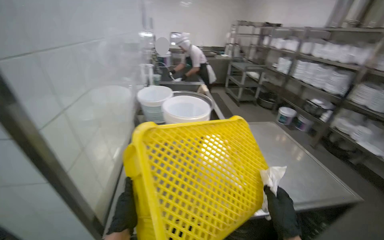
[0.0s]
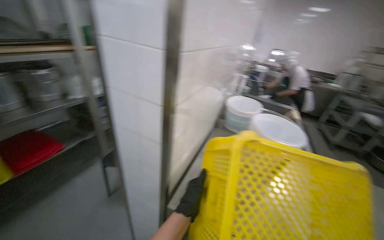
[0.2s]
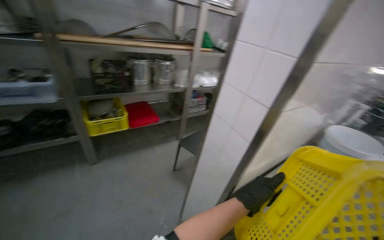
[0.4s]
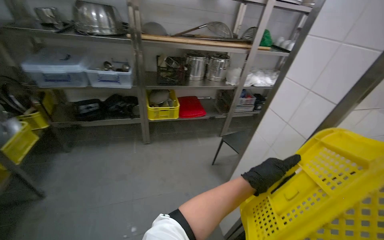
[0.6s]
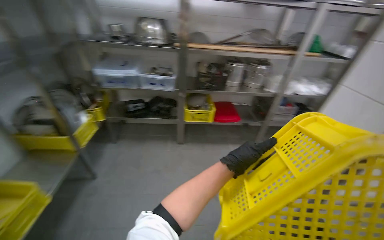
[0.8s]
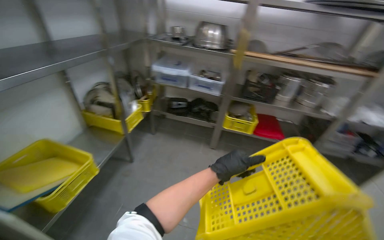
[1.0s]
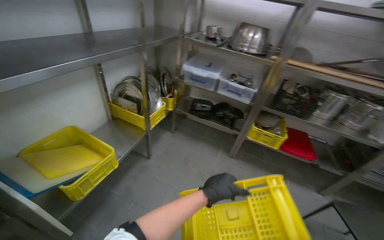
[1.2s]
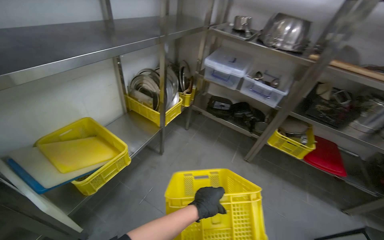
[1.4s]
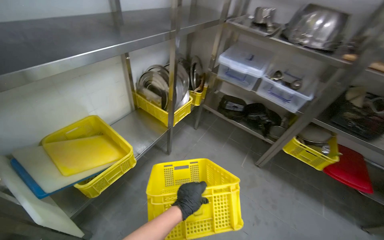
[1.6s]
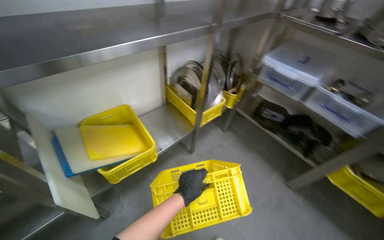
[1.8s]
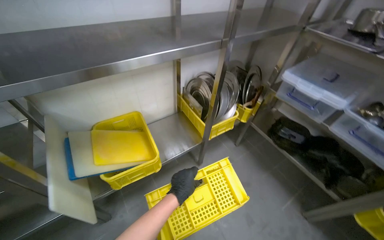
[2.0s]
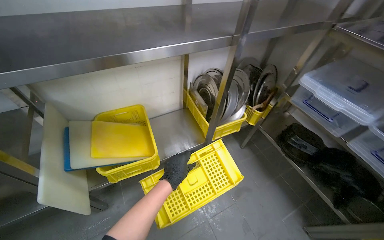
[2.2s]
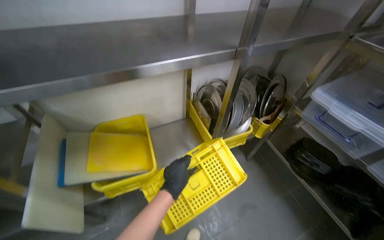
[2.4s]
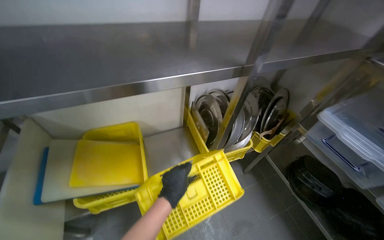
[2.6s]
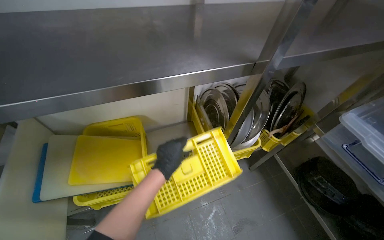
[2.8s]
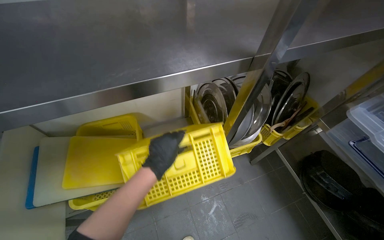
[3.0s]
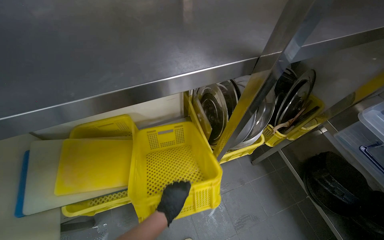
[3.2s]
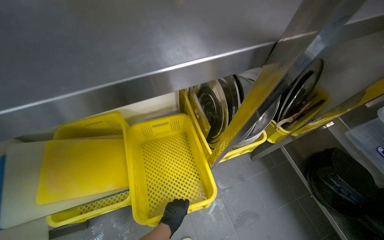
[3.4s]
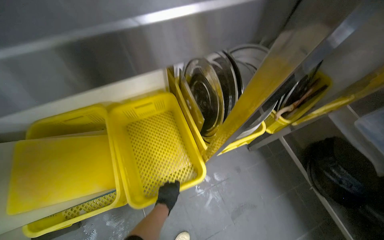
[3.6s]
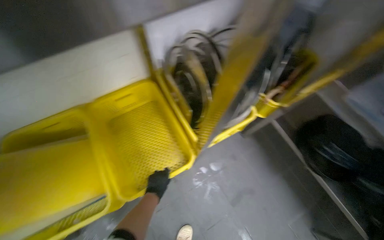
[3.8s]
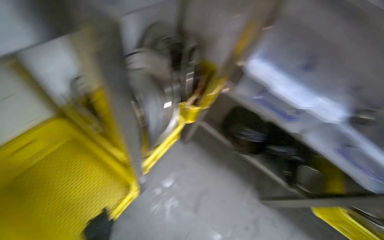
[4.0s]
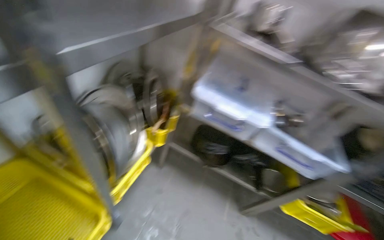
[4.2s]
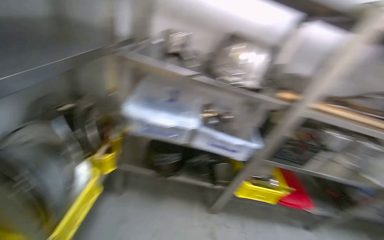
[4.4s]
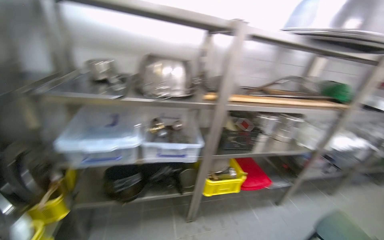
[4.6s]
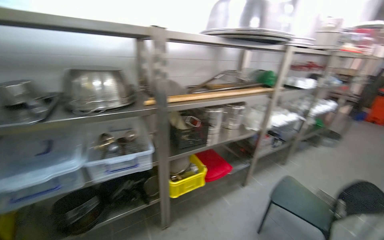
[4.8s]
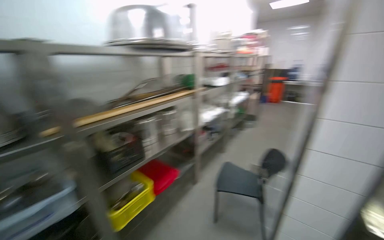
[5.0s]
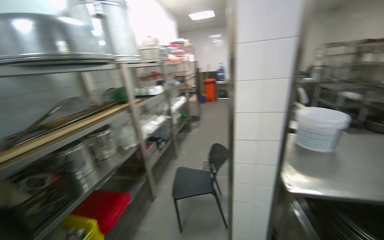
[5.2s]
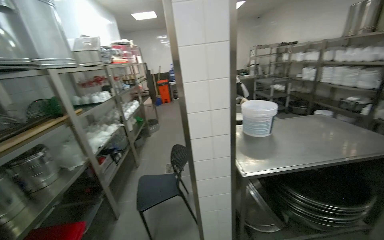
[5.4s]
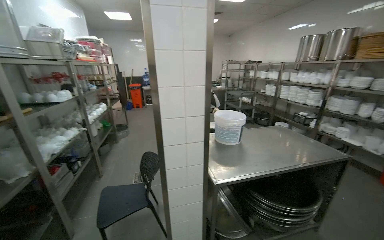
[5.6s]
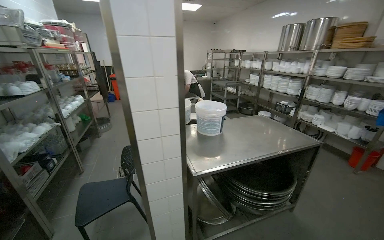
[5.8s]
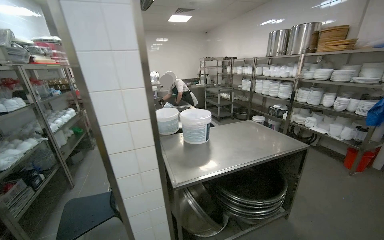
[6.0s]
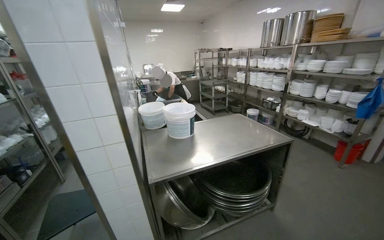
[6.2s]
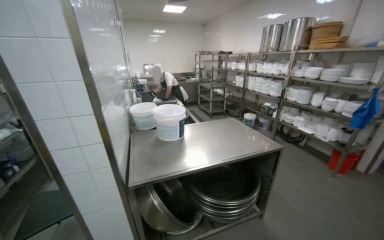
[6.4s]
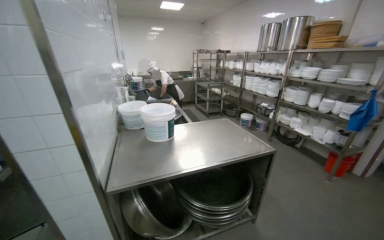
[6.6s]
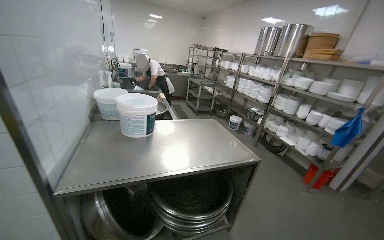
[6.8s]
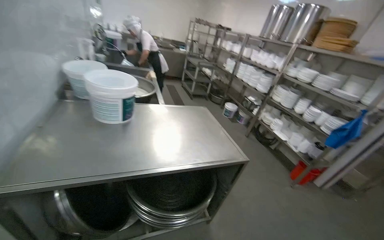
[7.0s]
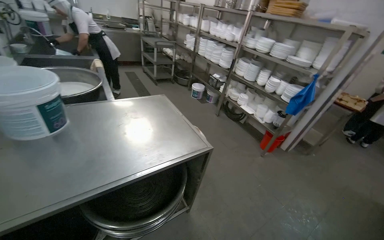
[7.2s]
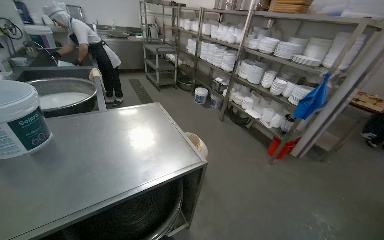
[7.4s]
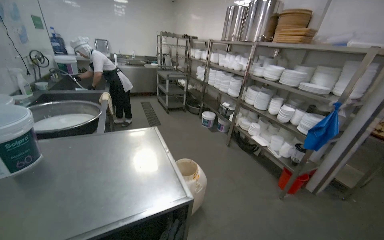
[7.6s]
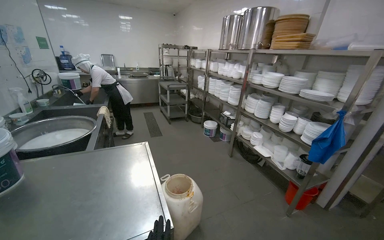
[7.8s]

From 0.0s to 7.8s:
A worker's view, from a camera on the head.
Job: wiping surfaces.
The whole recording: Wiping yellow crate. The worker wipes a yellow plastic crate with a white cloth.
From 0.0s to 1.6s: The camera is carried some 70 cm. The wearer's head swings roughly 130 degrees to the left.
From 1.6s to 3.2s: The wearer moves some 60 cm. The wearer's head swings roughly 35 degrees to the left.
From 3.2s to 4.6s: The camera travels some 40 cm. The wearer's head swings roughly 75 degrees to the right. The view tilts about 10 degrees upward.
From 4.6s to 6.2s: The camera travels some 60 cm. The wearer's head swings some 95 degrees to the right.
From 6.2s to 7.8s: The camera travels about 1 m.

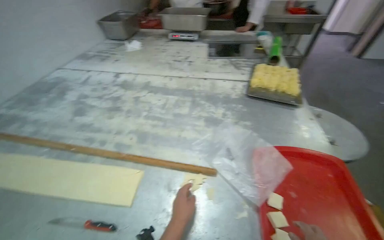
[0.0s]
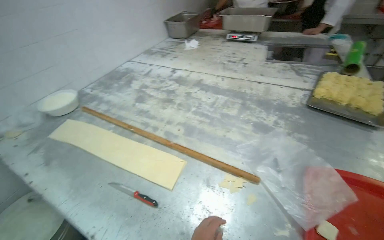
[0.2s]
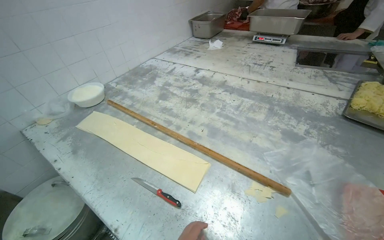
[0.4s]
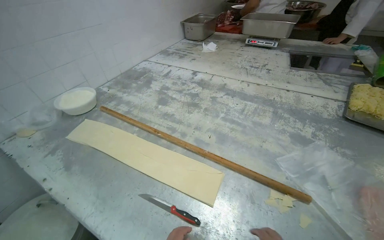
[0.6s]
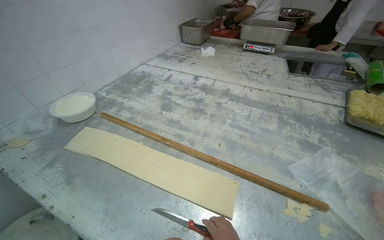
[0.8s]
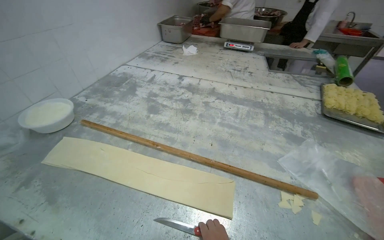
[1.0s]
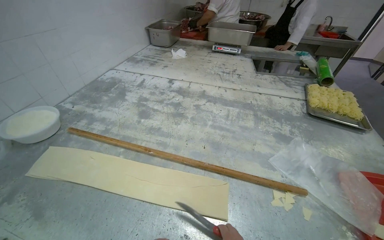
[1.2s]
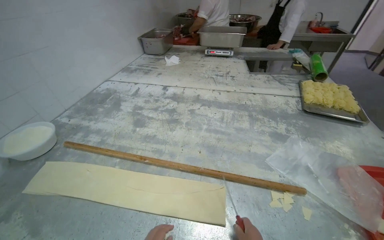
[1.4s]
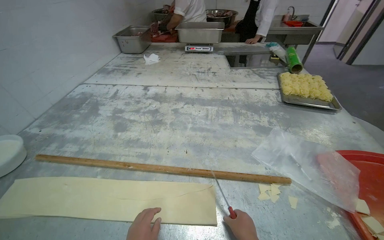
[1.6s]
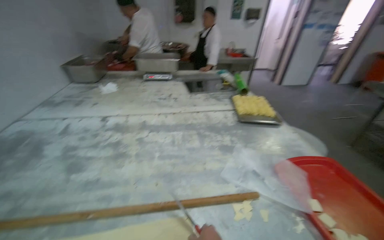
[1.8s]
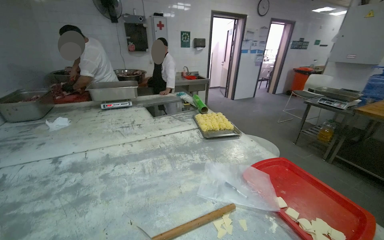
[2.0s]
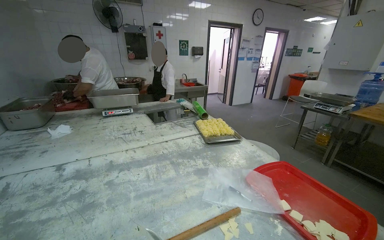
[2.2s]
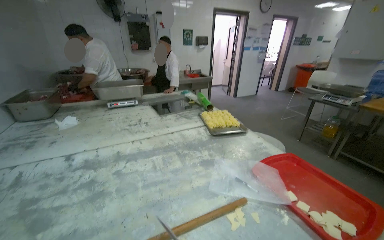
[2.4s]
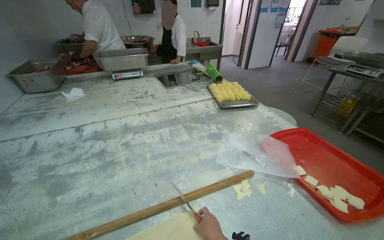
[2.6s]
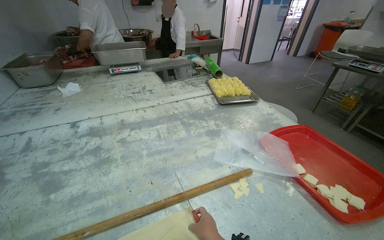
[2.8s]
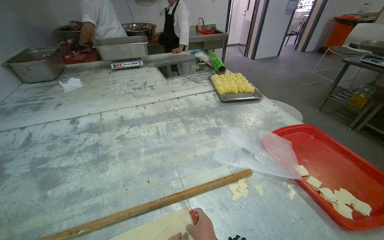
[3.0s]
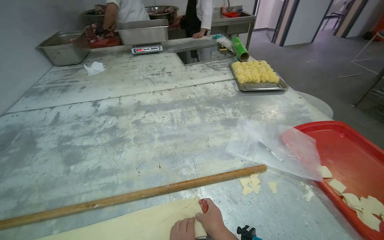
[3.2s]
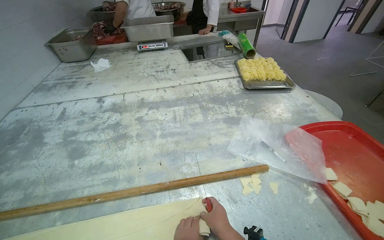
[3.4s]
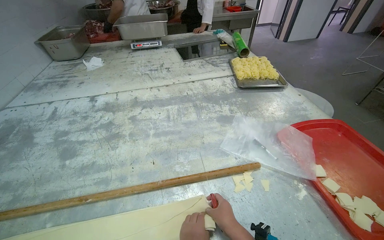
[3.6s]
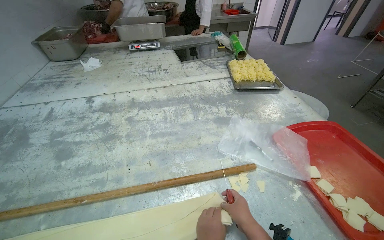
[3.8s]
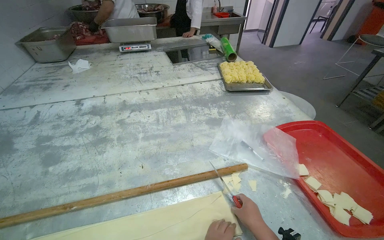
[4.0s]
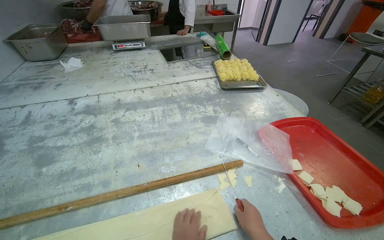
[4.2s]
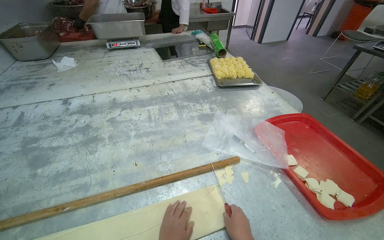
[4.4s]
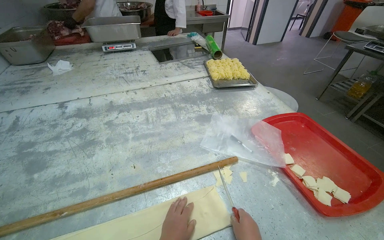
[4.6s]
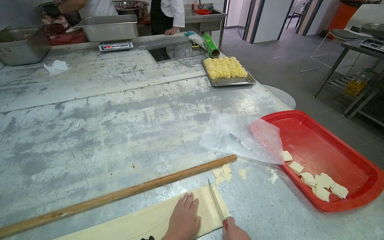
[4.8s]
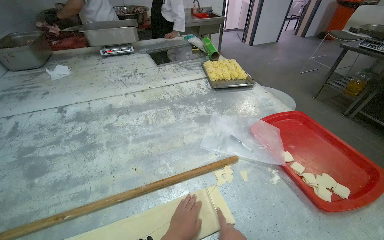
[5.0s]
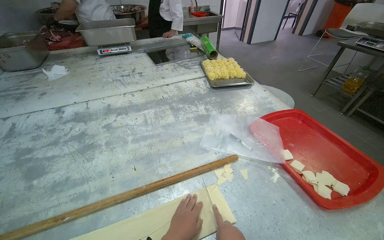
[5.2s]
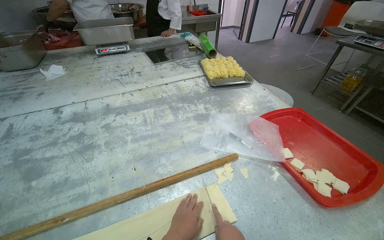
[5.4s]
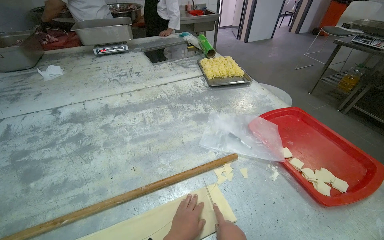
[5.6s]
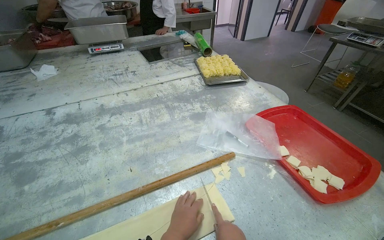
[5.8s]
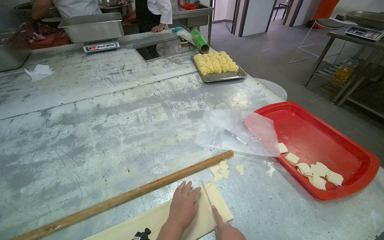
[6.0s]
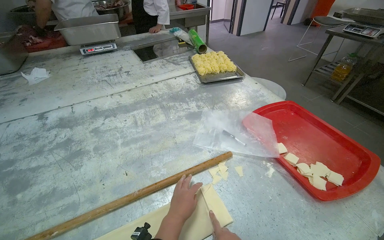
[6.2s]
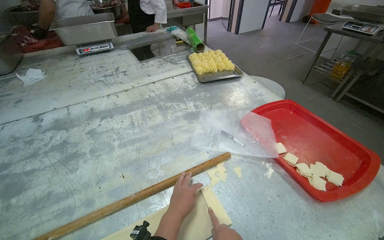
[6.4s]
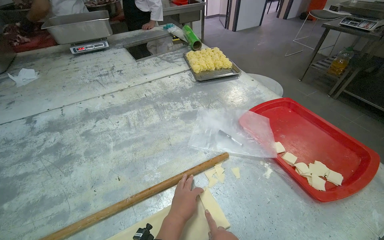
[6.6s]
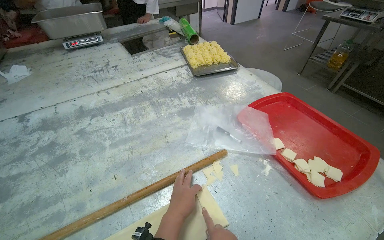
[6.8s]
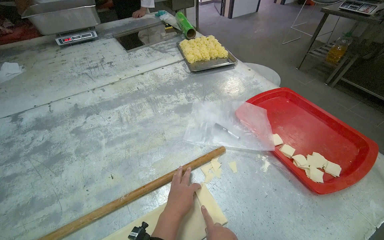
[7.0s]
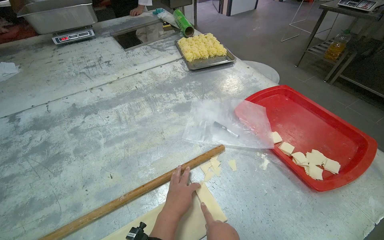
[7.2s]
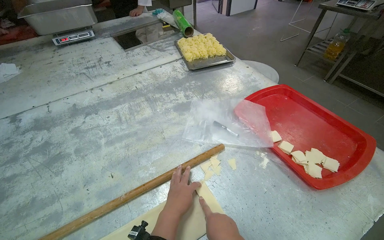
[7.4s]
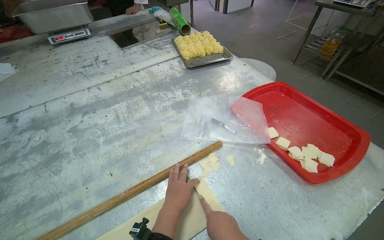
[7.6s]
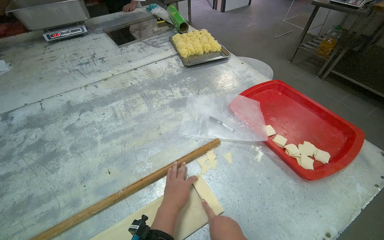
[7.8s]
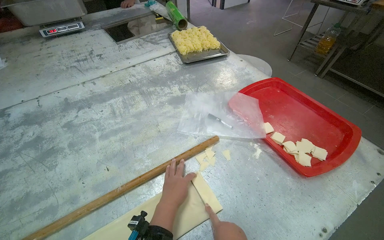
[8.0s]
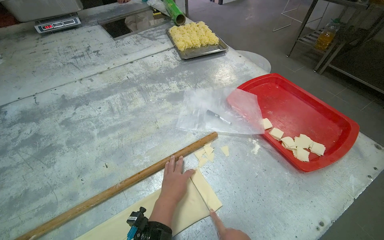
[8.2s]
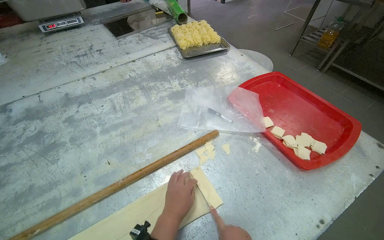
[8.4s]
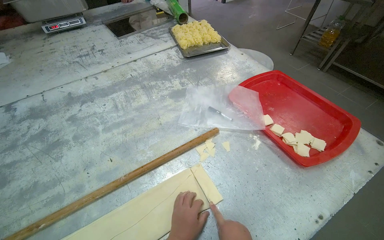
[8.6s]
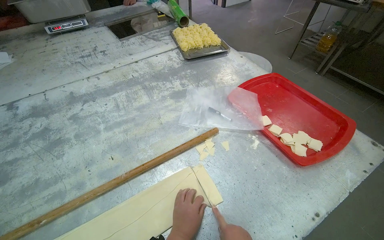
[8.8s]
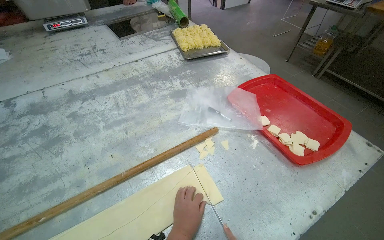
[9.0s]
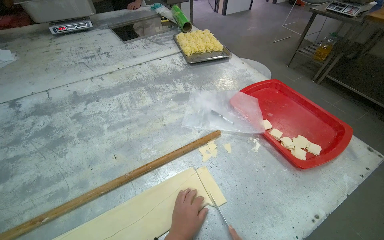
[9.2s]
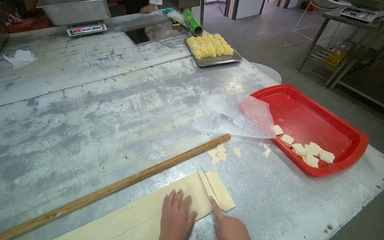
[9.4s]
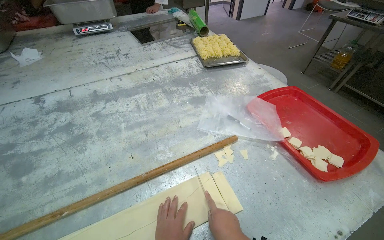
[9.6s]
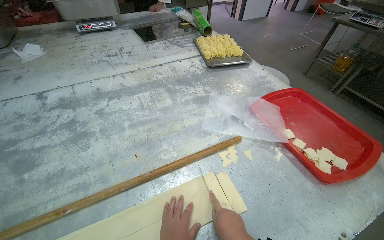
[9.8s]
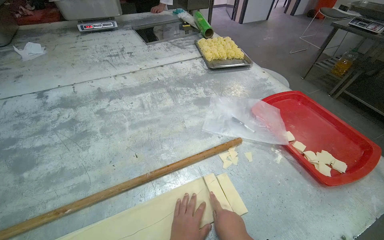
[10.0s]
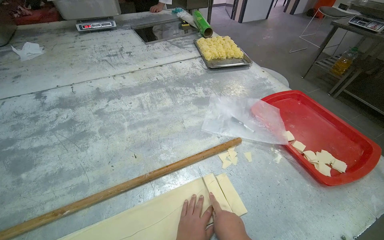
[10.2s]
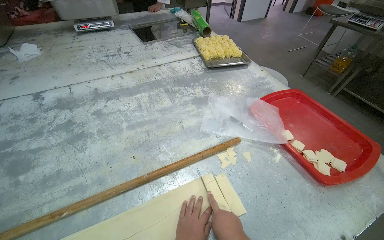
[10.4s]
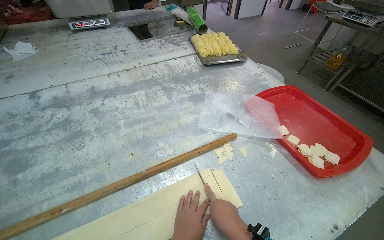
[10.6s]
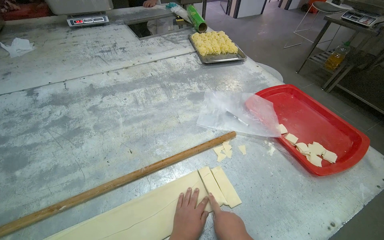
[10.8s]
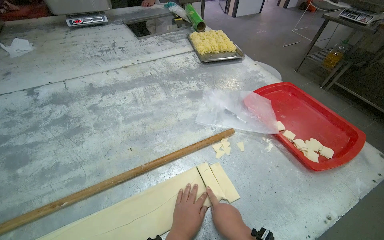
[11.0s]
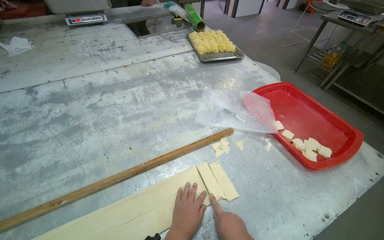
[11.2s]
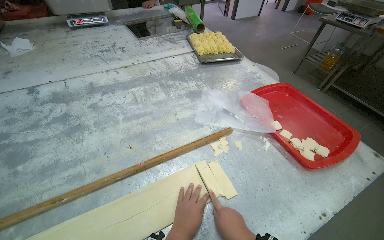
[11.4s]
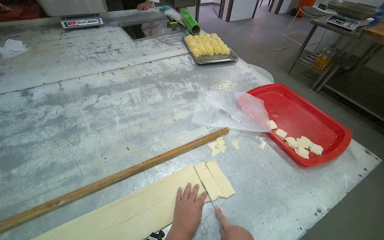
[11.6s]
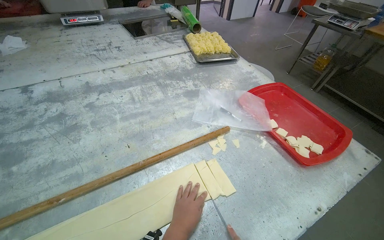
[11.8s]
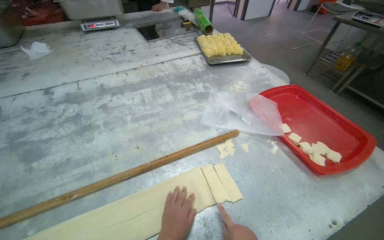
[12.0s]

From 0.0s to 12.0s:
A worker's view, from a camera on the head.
Job: preparing food.
The whole recording: Cutting dough into strips. The worker uses a knife to cut a long strip of dough into smaller strips.
From 1.6s to 3.0s: The head rotates about 25 degrees to the right.
From 7.6s to 9.0s: The left hand goes some 10 cm down the picture.
